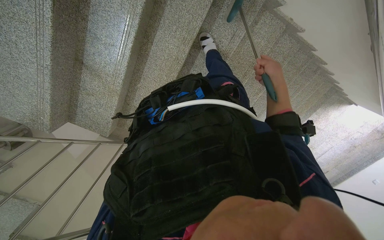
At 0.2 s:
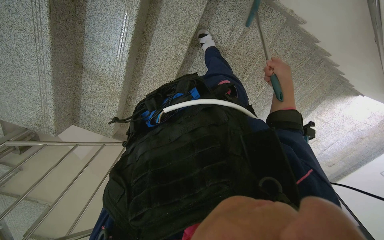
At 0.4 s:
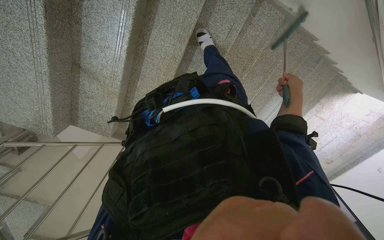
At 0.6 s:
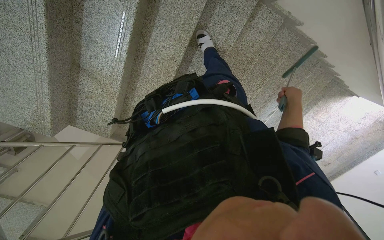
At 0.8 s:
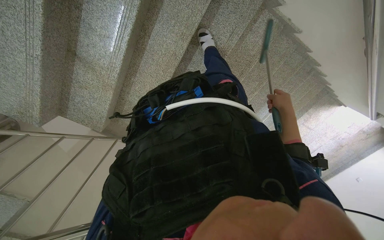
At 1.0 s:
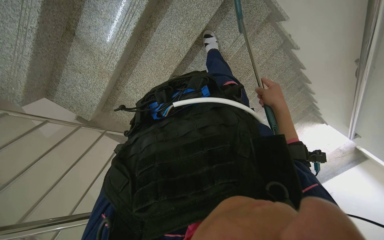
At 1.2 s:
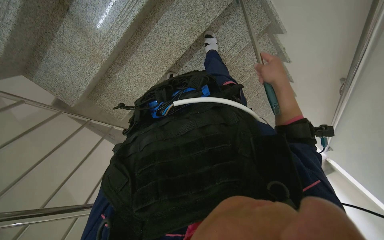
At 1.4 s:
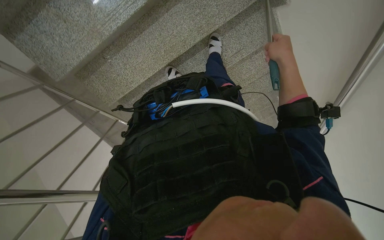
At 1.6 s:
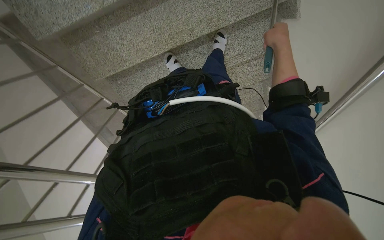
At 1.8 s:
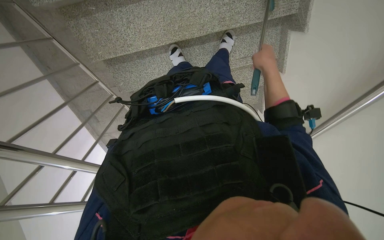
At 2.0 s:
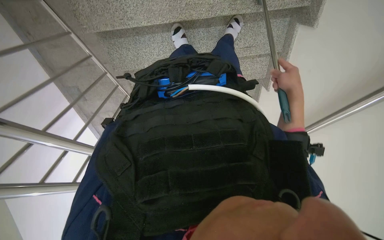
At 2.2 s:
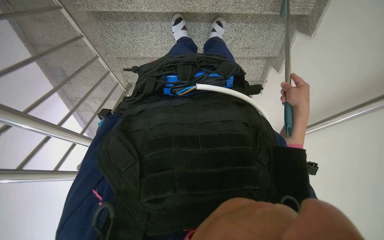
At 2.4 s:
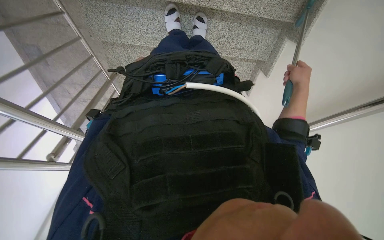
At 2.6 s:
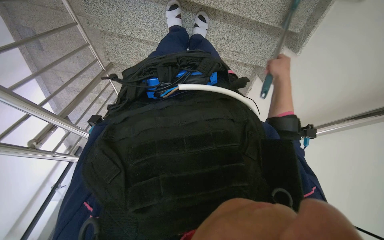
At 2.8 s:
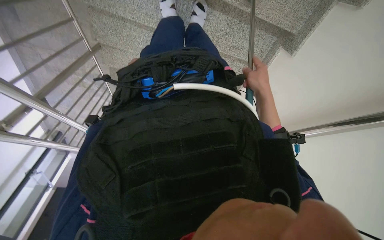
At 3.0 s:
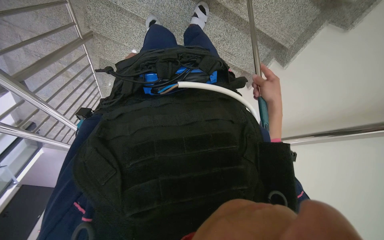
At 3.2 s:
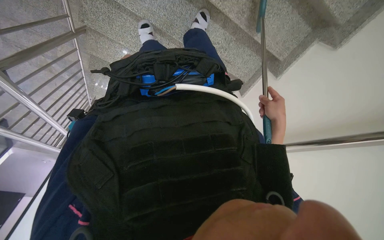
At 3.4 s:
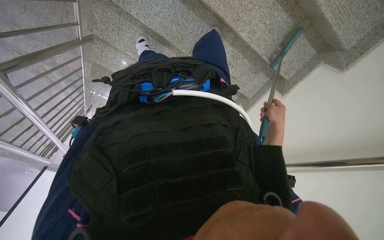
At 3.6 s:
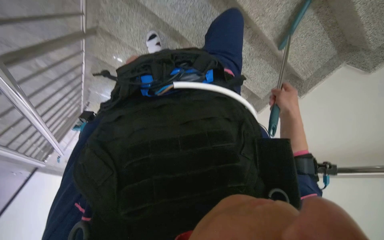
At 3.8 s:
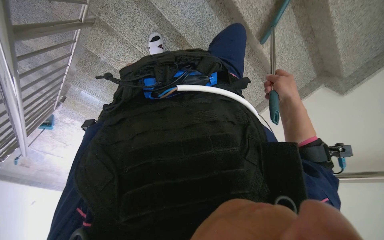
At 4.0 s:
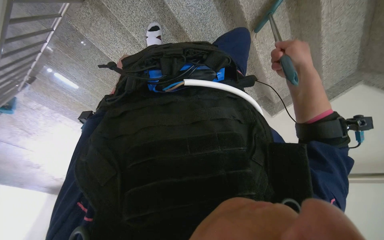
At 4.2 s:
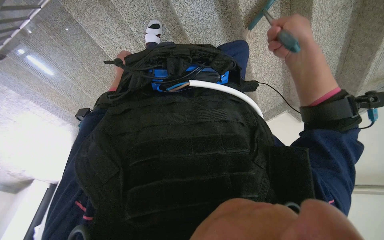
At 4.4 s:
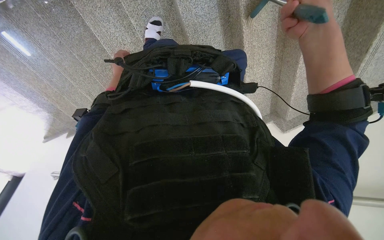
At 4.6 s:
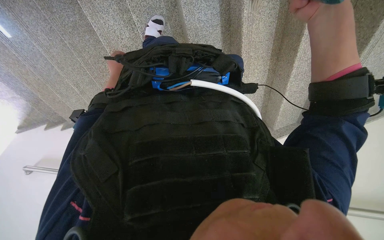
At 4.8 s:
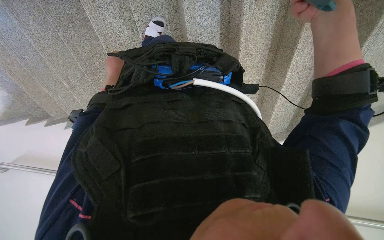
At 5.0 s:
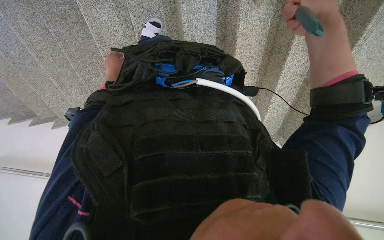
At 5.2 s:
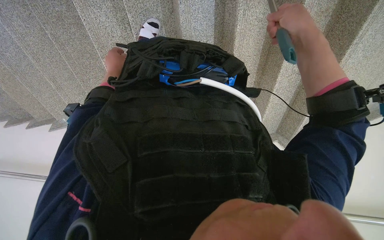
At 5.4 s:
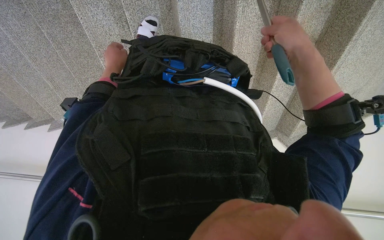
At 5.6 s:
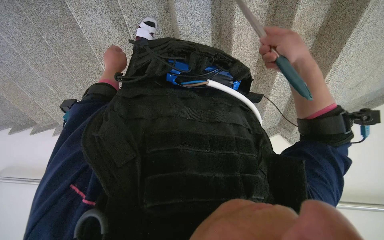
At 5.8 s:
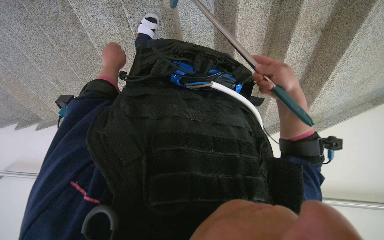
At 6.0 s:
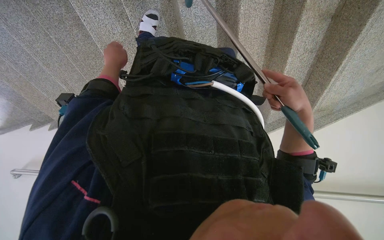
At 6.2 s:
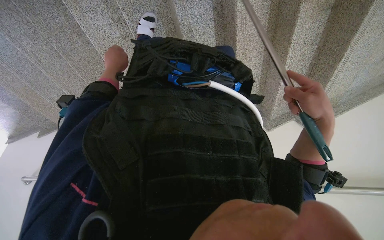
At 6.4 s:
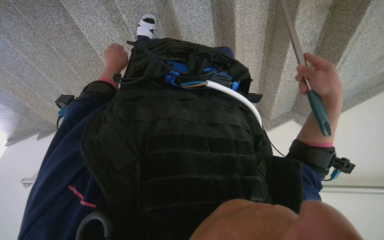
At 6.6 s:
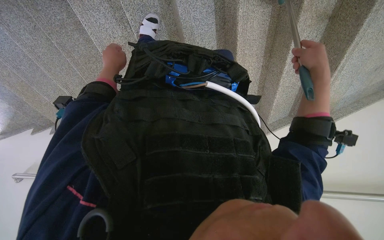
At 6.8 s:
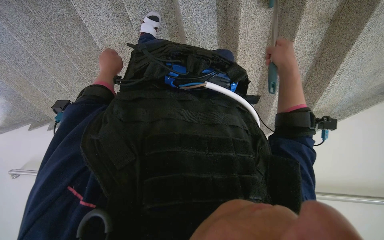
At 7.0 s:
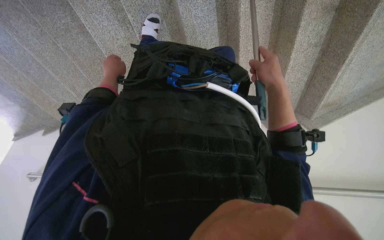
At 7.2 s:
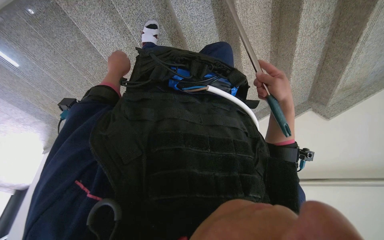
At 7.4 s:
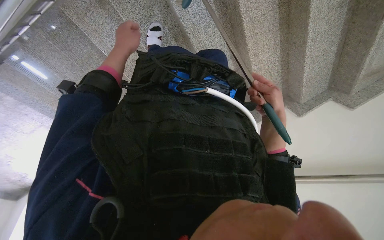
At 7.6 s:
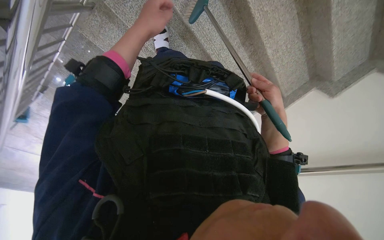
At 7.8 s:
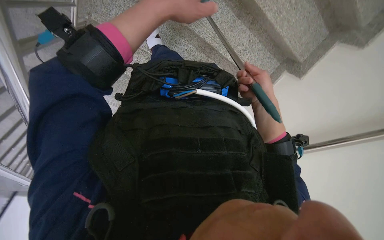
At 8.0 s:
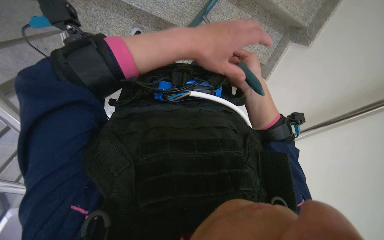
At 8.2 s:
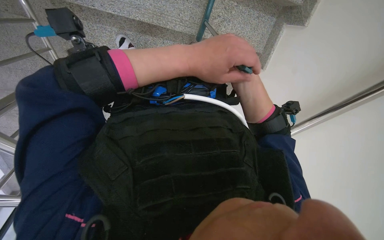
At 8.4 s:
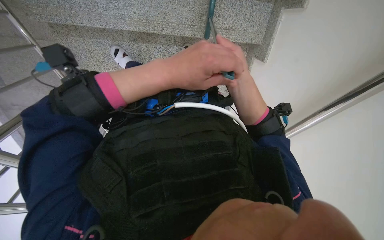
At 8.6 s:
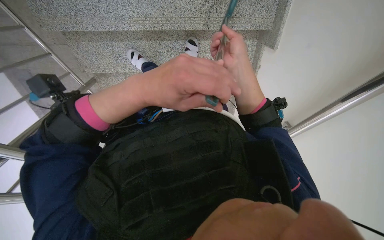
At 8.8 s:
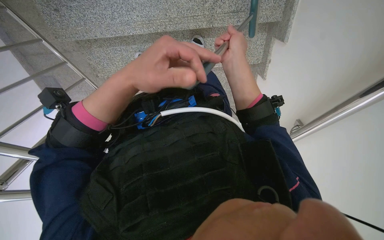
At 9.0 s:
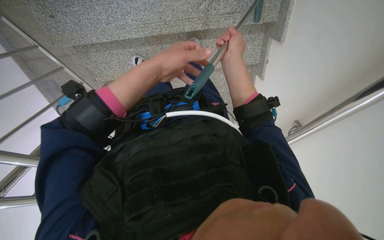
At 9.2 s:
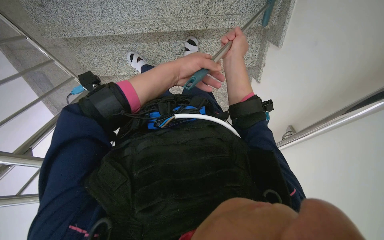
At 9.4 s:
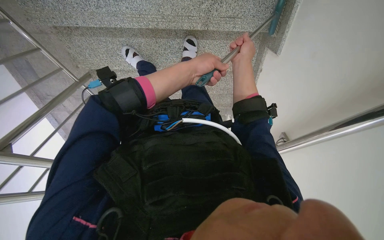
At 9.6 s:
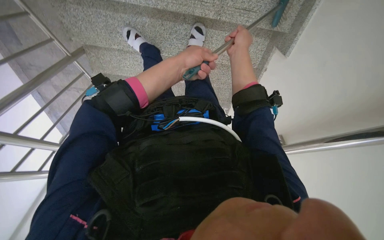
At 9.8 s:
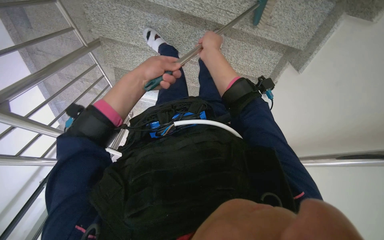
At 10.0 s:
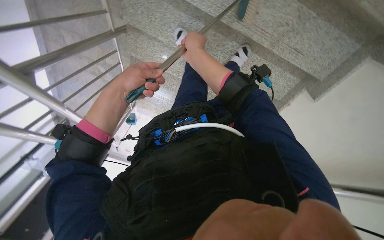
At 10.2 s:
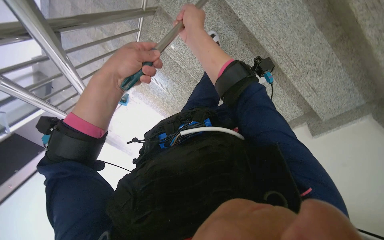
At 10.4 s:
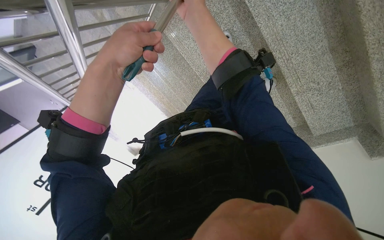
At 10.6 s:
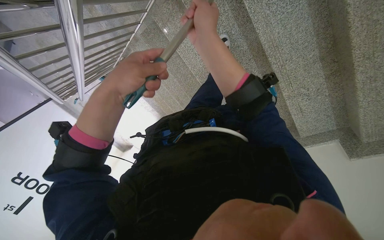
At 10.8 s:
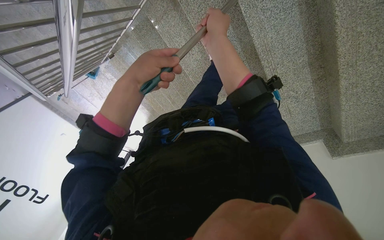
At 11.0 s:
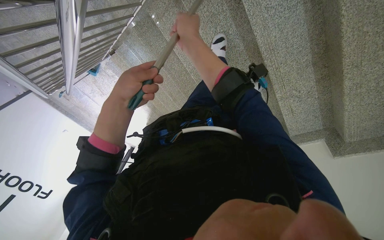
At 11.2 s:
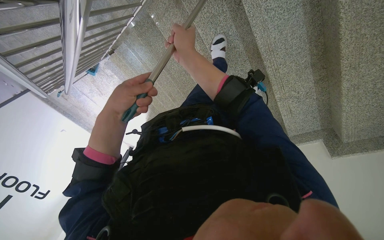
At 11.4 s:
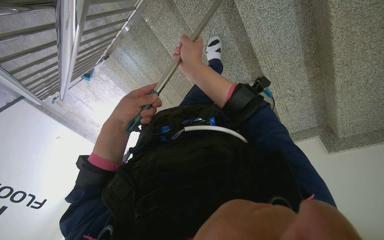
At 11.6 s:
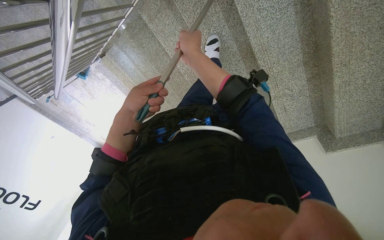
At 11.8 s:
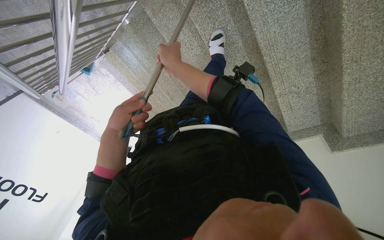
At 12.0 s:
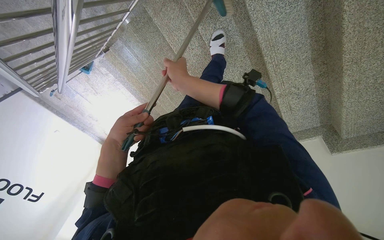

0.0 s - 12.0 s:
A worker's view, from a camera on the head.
Job: sweeping floor.
The whole recording: Sweeping stairs with broom. The worker sweeps the stairs with a long-handled broom.
0.0 s - 1.6 s: The camera is aimed approximately 25 degrees further to the right. The scene turns about 30 degrees clockwise in the picture.
1.6 s - 3.0 s: The camera sweeps to the right, by some 30 degrees. The scene rotates clockwise by roughly 35 degrees.
3.0 s - 4.4 s: The head travels about 40 cm. The view pans to the right by approximately 30 degrees. The camera pitches upward, by some 15 degrees. The scene rotates clockwise by about 25 degrees.
4.4 s - 6.0 s: The right hand moves down the picture and farther from the camera, roughly 15 cm.
6.0 s - 7.6 s: The view swings roughly 25 degrees to the left.
7.6 s - 9.0 s: The camera sweeps to the left, by about 25 degrees. The scene rotates counterclockwise by approximately 35 degrees.
9.0 s - 10.4 s: The head travels approximately 40 cm. The view swings about 20 degrees to the right. The scene rotates clockwise by some 55 degrees.
10.4 s - 12.0 s: The left hand travels farther from the camera, to the left and down the picture by about 30 cm. The right hand moves down the picture and farther from the camera, approximately 15 cm.

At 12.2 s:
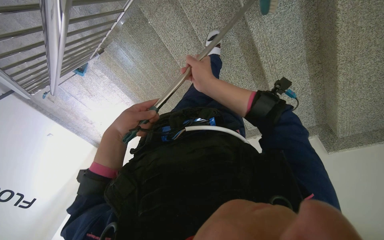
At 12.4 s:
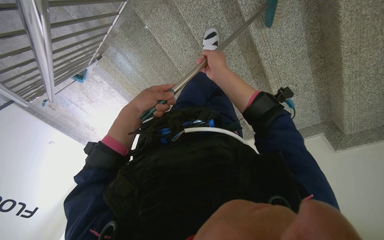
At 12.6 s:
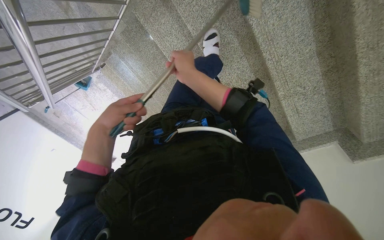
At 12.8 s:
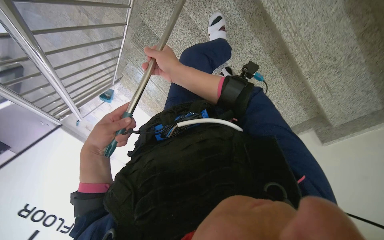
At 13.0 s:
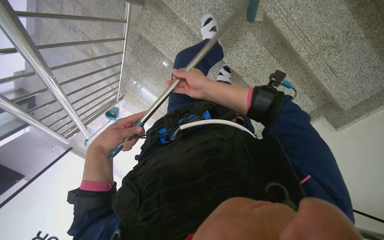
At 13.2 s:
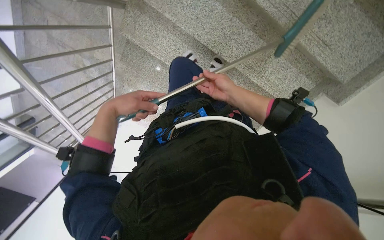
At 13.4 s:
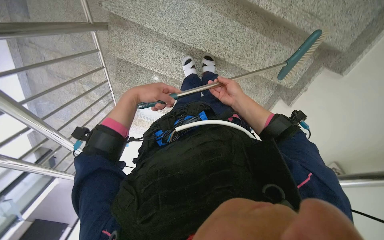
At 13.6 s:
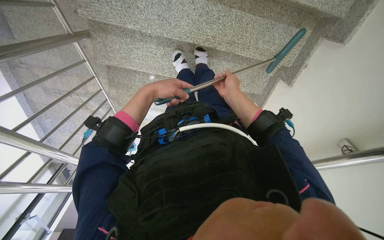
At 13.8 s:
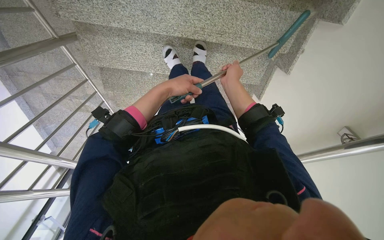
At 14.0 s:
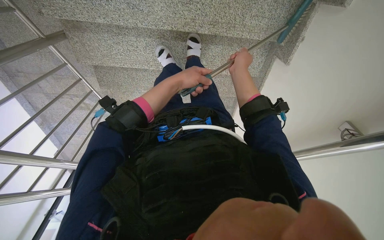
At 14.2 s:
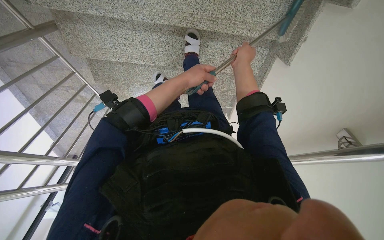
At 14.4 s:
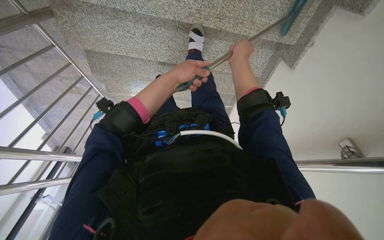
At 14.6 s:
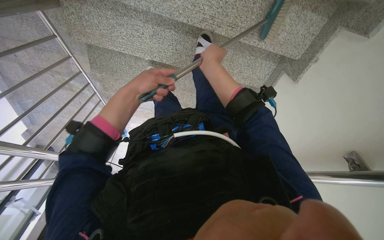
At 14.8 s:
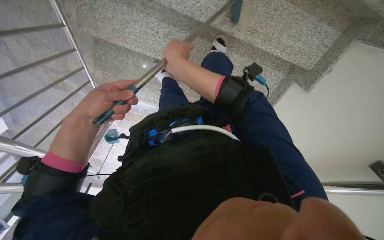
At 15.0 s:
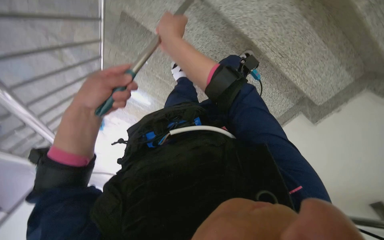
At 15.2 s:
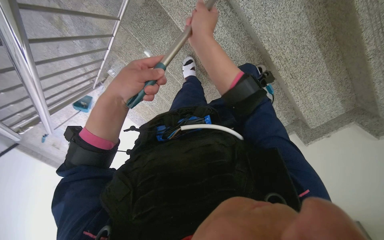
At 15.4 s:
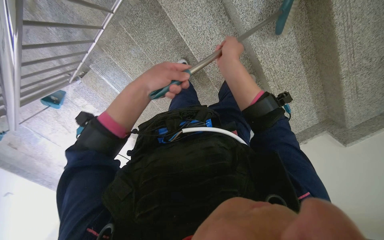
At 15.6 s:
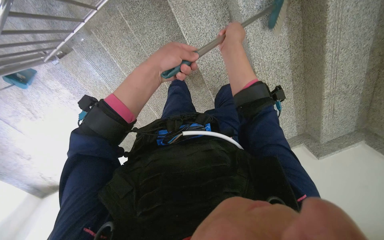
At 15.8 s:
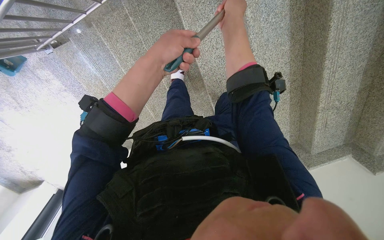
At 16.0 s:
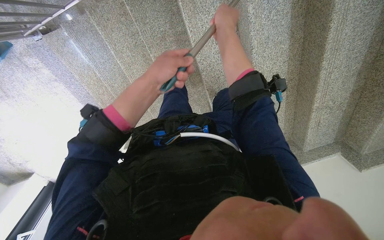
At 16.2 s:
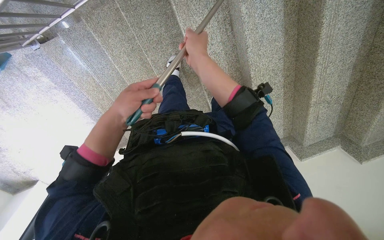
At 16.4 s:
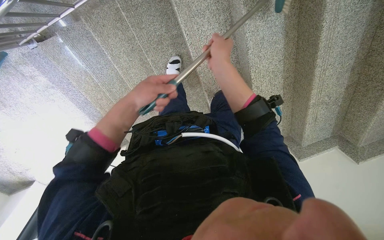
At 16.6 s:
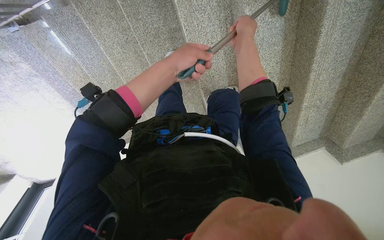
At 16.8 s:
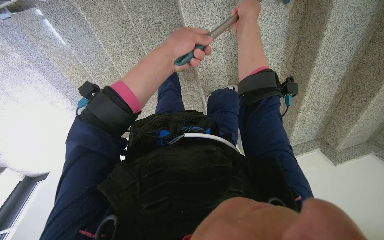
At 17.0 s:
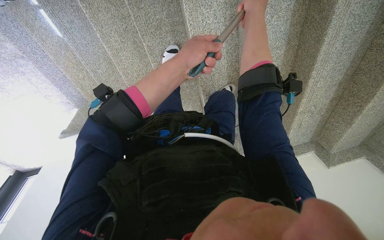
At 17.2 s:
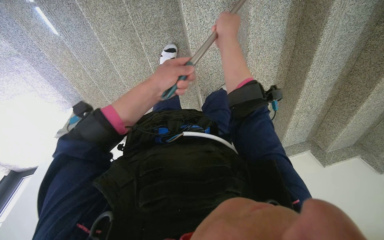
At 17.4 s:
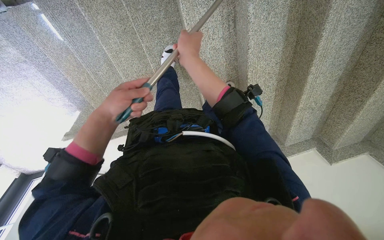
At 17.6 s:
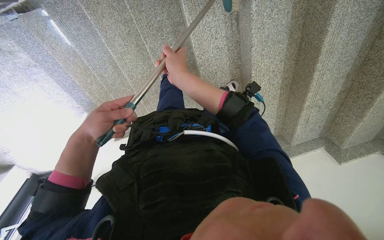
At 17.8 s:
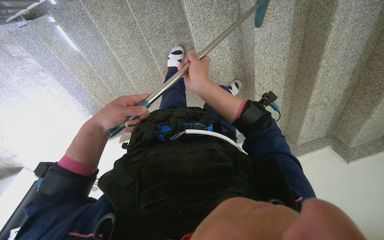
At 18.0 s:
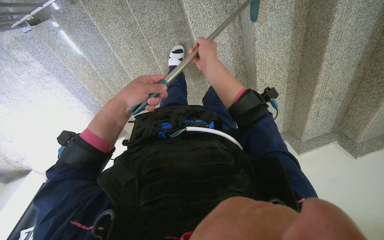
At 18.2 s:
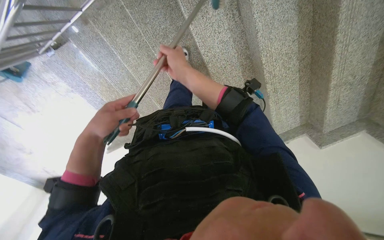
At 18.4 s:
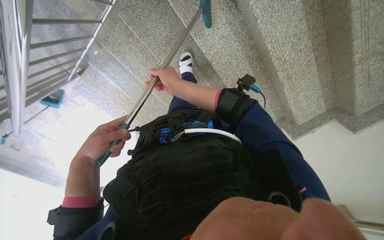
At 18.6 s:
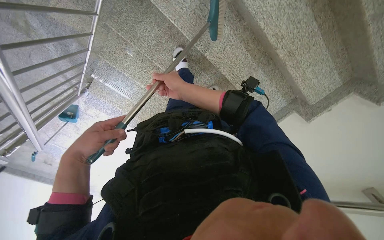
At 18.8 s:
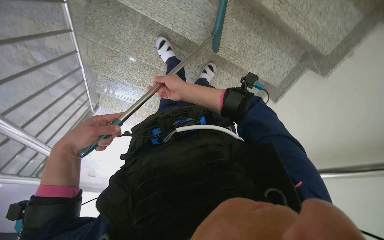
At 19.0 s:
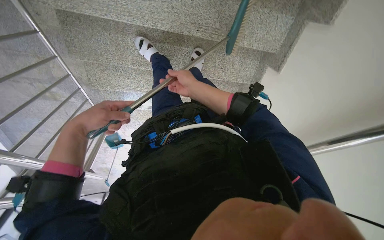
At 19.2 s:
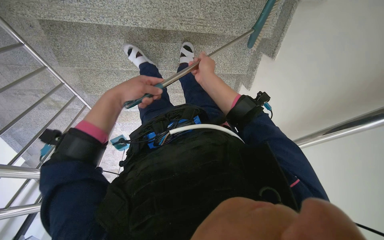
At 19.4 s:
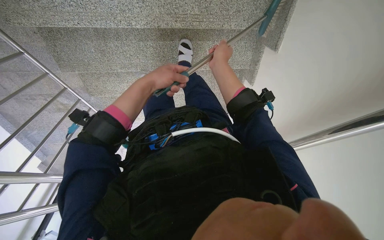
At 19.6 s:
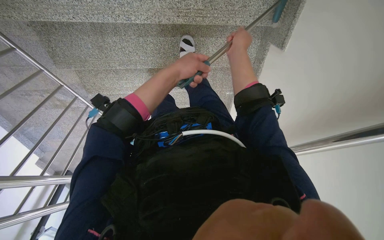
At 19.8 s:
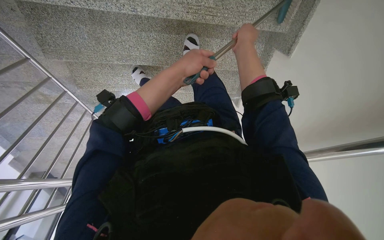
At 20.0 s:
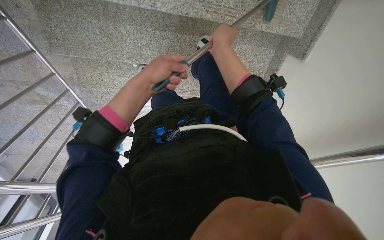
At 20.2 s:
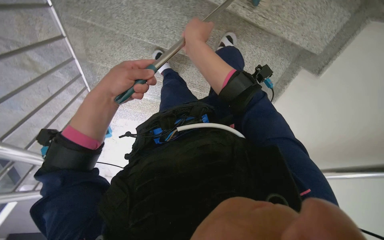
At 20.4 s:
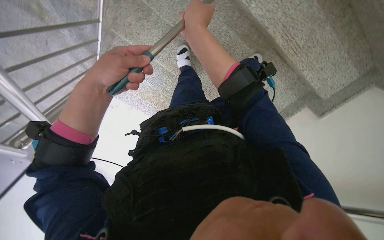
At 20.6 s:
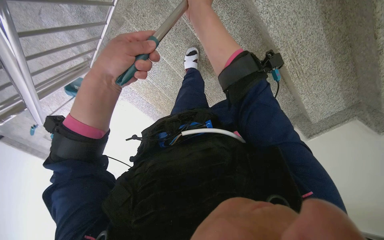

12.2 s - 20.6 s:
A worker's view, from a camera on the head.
Job: sweeping floor.
The whole recording: Sweeping stairs with broom. The worker sweeps the stairs with a long-handled broom.
12.2 s - 13.6 s: The view swings about 20 degrees to the left. Everything in view rotates roughly 45 degrees counterclockwise.
15.0 s - 16.4 s: The camera sweeps to the right, by about 30 degrees.
16.4 s - 17.8 s: The right hand goes up the picture and returns, about 15 cm each way; the left hand moves to the left, some 10 cm.
17.8 s - 19.2 s: The wearer moves roughly 60 cm. The view swings approximately 40 degrees to the left. Everything in view rotates roughly 55 degrees counterclockwise.
19.2 s - 20.6 s: The wearer moves approximately 60 cm. The view pans to the right by roughly 20 degrees. The scene rotates clockwise by roughly 40 degrees.
